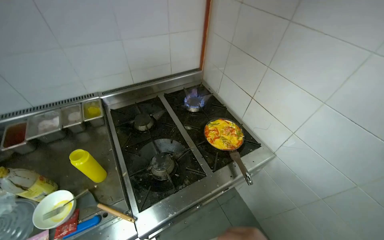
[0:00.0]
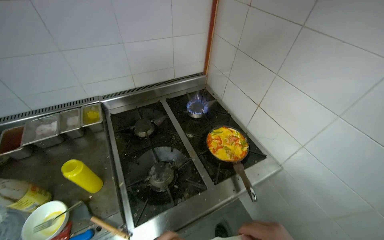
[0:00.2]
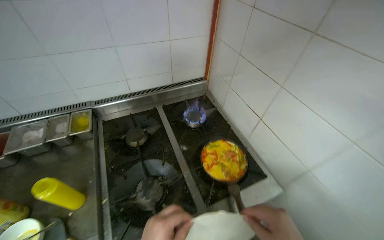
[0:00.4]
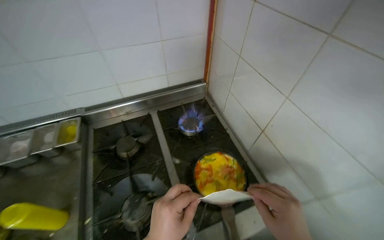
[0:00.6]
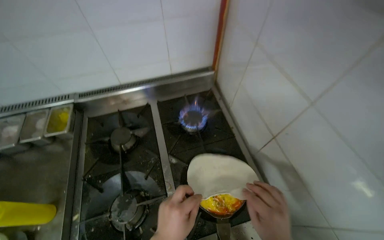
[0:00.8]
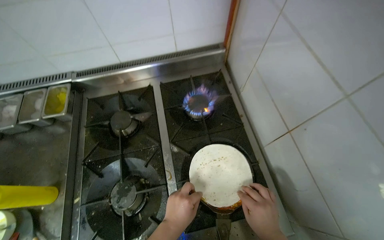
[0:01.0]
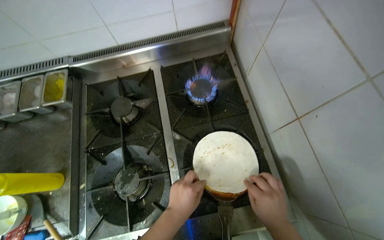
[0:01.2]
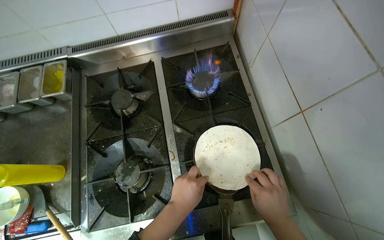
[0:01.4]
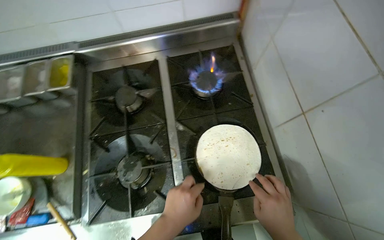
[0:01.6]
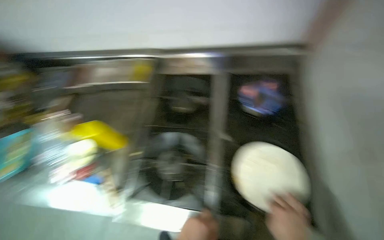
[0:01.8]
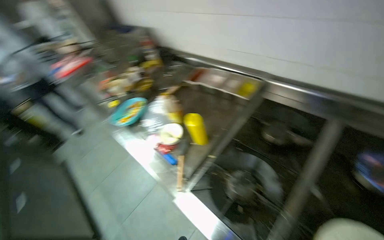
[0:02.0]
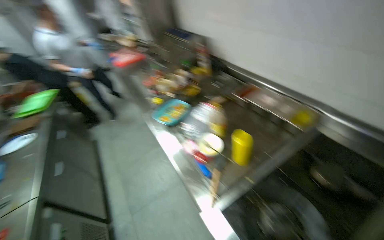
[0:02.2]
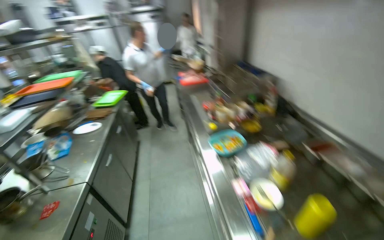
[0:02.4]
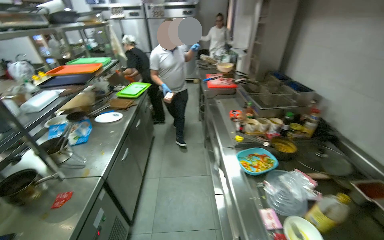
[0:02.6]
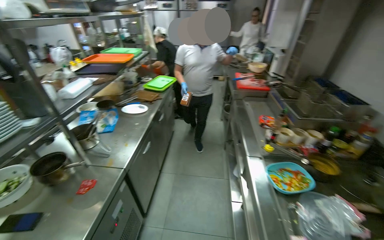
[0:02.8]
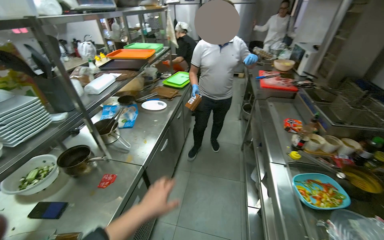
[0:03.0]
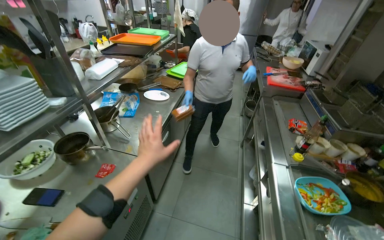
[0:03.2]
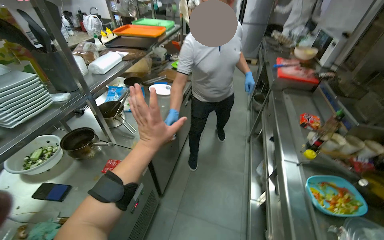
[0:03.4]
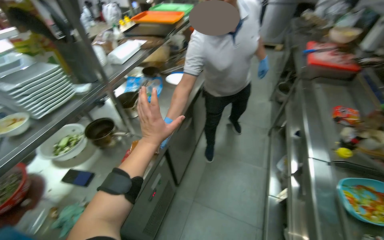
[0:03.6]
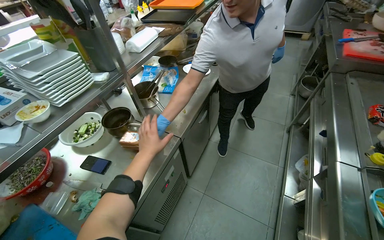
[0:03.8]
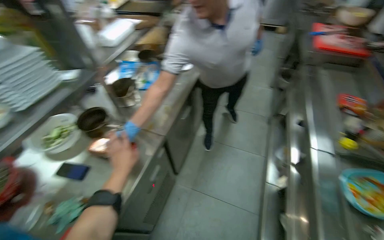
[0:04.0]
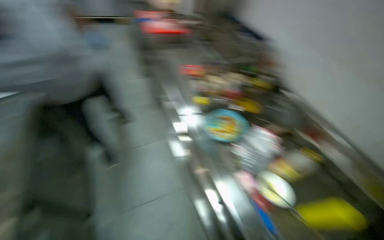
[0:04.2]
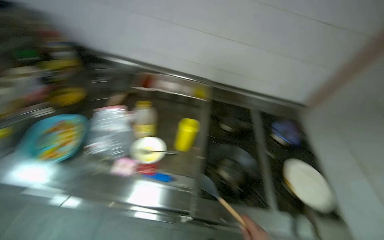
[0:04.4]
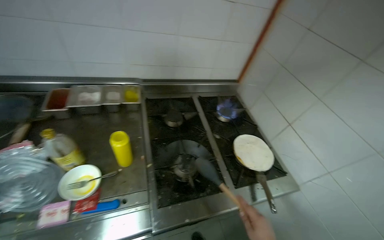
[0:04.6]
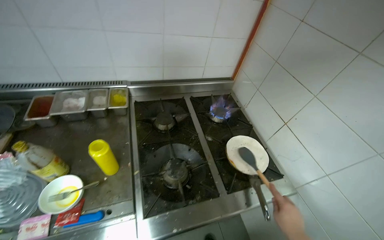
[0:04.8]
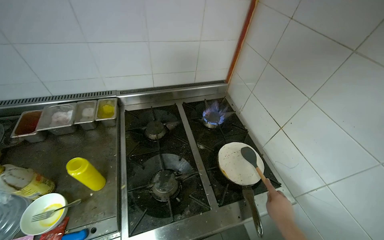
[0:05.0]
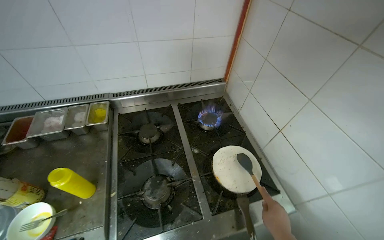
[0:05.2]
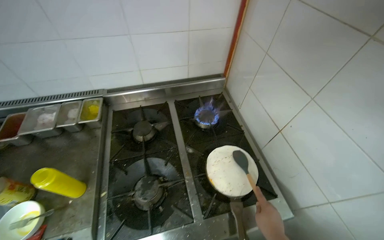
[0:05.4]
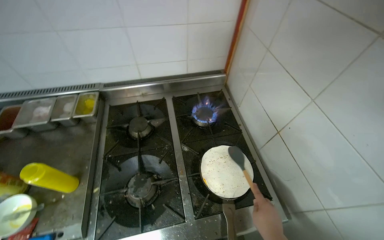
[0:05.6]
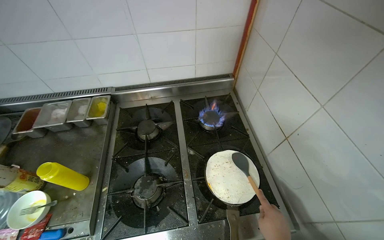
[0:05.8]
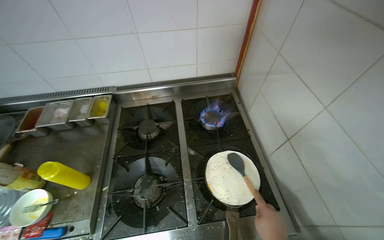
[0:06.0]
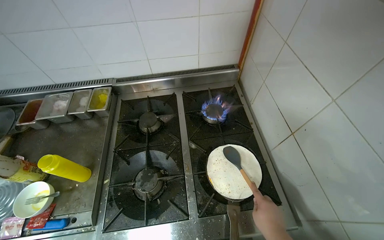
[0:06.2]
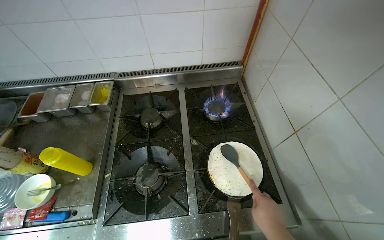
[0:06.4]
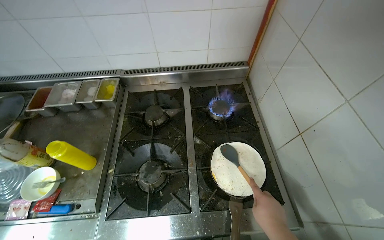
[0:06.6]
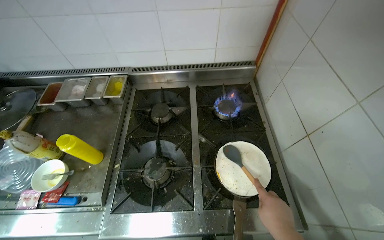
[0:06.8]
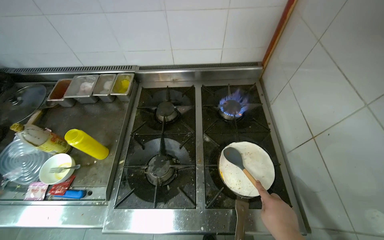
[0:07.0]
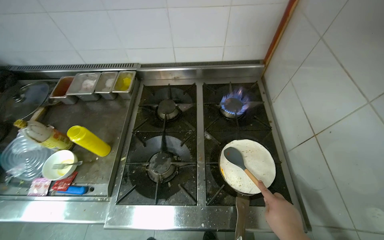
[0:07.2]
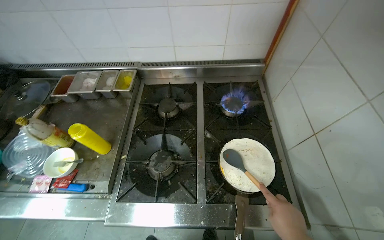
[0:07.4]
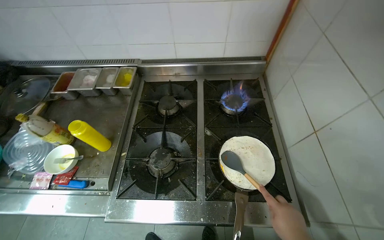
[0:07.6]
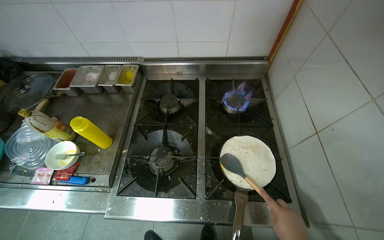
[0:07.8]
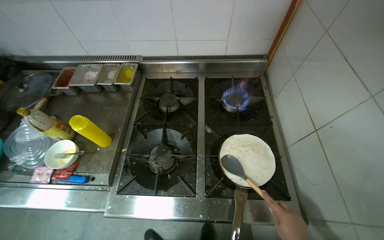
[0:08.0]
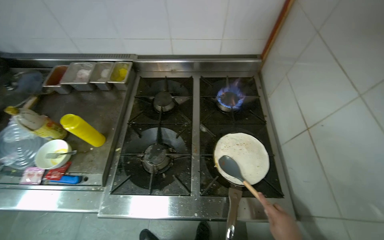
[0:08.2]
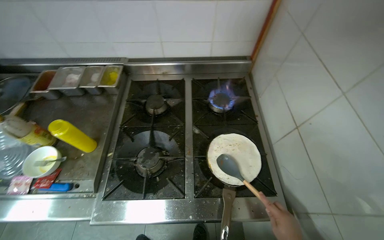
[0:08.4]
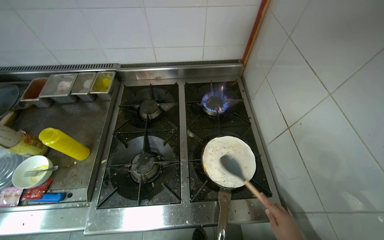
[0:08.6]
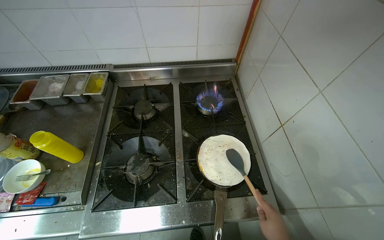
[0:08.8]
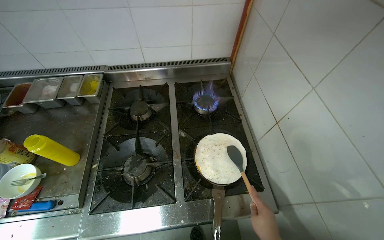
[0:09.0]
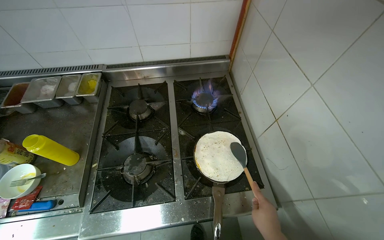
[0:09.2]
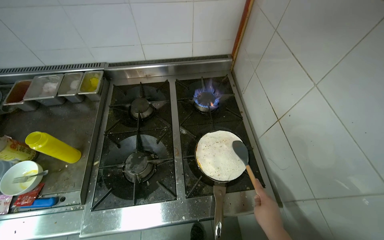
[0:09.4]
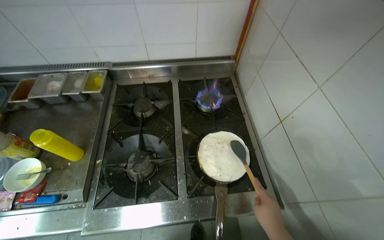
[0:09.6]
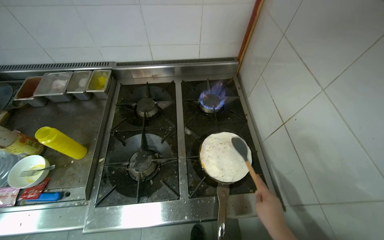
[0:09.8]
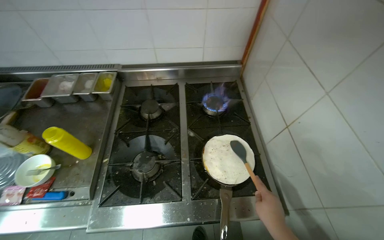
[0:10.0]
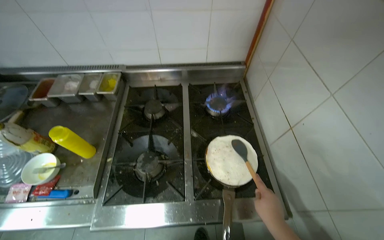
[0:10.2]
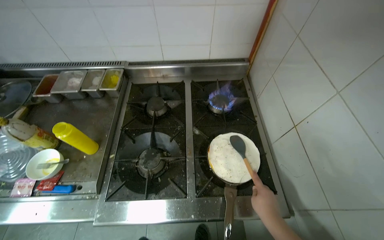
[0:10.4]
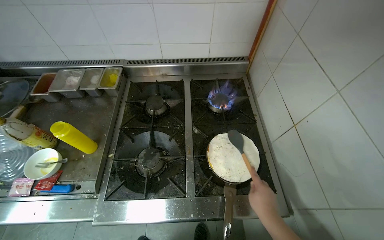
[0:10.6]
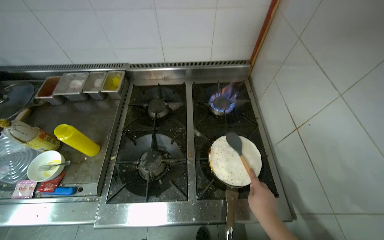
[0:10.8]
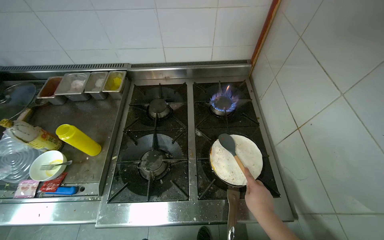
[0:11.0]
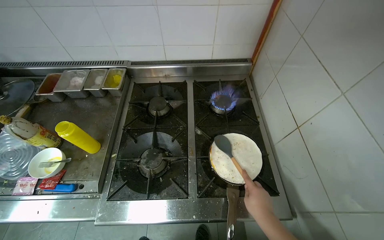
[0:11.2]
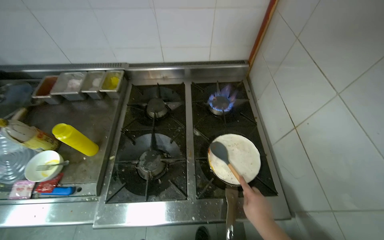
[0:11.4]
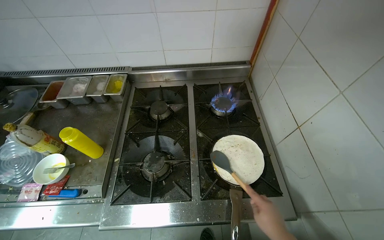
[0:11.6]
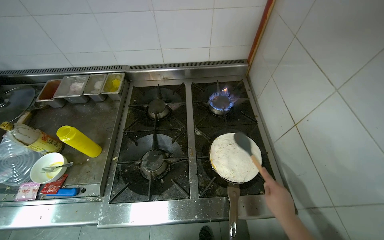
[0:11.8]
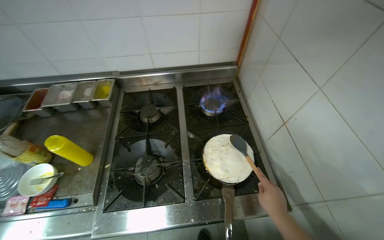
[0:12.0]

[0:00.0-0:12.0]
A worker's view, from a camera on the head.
Job: cooking food.
The whole recording: Pressing tortilla onto mixture in pan. The worker places a tortilla on top of the cooked mixture in the pan and presses it down with a spatula.
0:00.0 to 0:01.6: The head travels roughly 50 cm. The head rotates approximately 20 degrees to the left. The wearer looks some 25 degrees further downward.
0:01.6 to 0:03.0: The camera travels about 80 cm. The head turns to the left by some 115 degrees. The view tilts approximately 15 degrees upward.
0:03.0 to 0:04.4: The head turns to the right by about 70 degrees. The view tips downward by about 25 degrees.
0:04.4 to 0:06.0: The camera is carried some 60 cm.

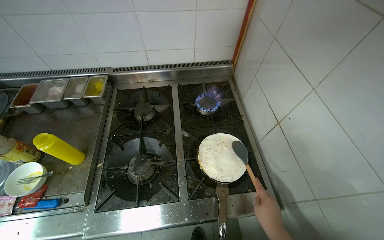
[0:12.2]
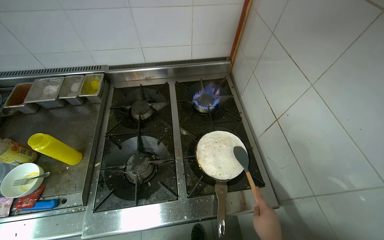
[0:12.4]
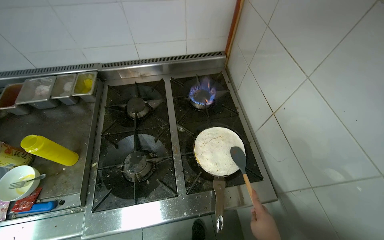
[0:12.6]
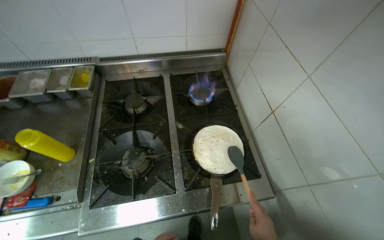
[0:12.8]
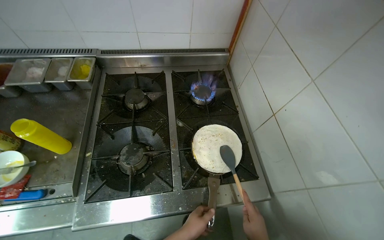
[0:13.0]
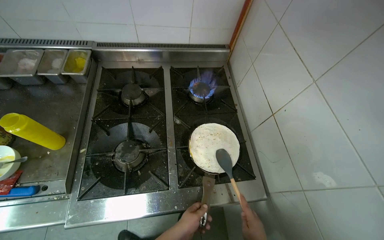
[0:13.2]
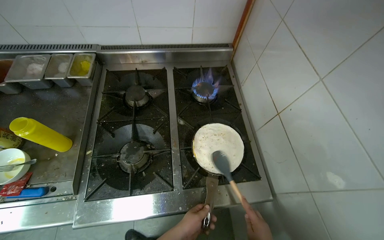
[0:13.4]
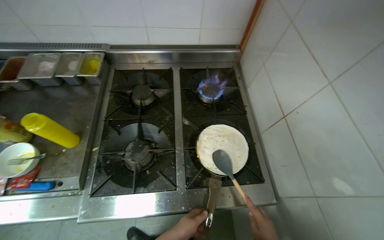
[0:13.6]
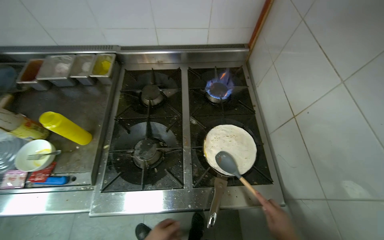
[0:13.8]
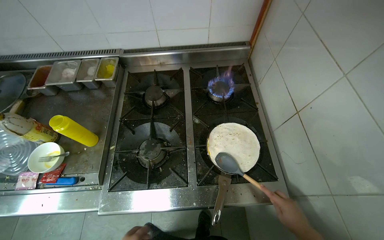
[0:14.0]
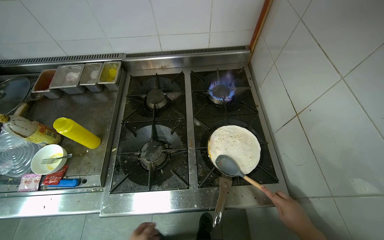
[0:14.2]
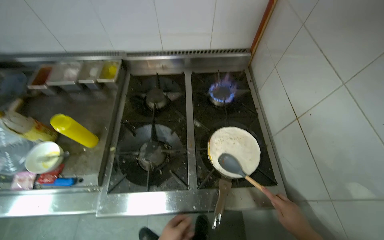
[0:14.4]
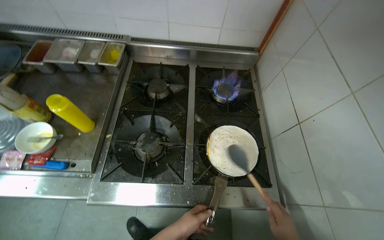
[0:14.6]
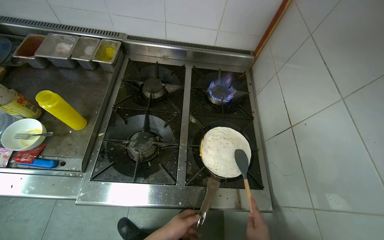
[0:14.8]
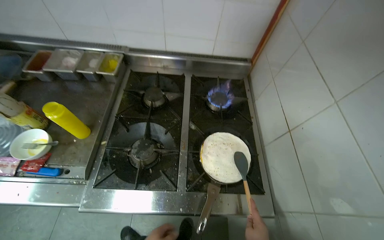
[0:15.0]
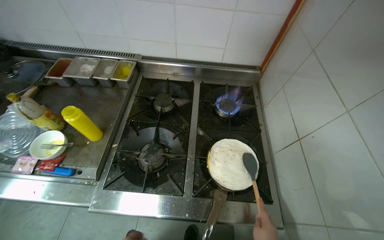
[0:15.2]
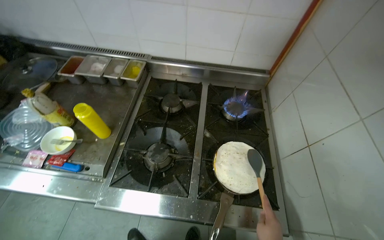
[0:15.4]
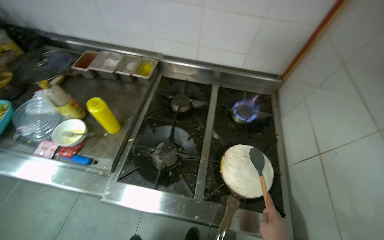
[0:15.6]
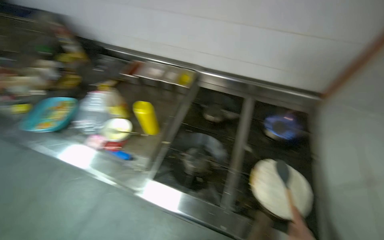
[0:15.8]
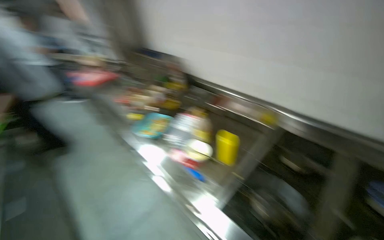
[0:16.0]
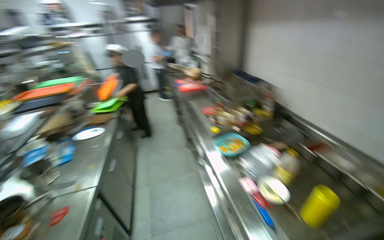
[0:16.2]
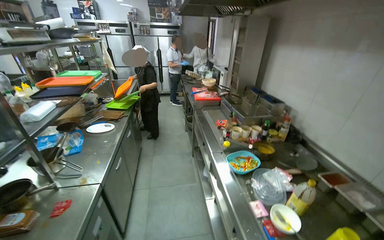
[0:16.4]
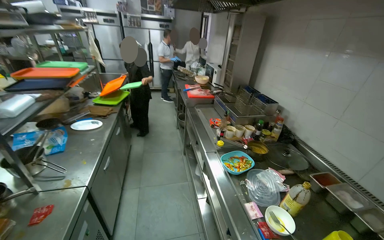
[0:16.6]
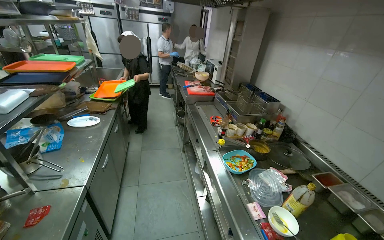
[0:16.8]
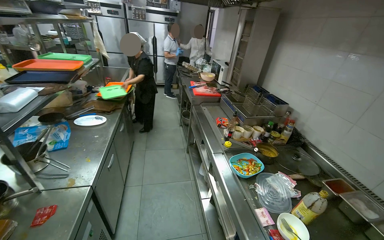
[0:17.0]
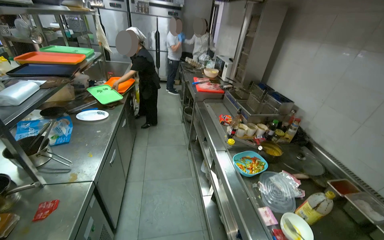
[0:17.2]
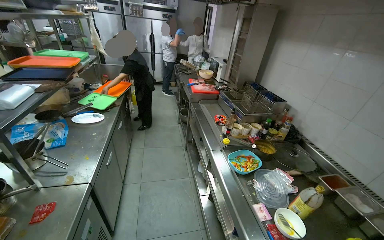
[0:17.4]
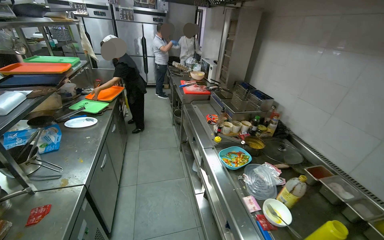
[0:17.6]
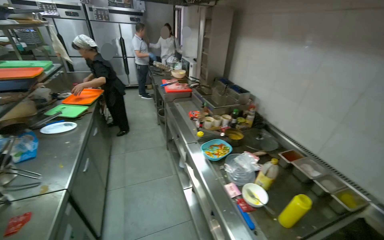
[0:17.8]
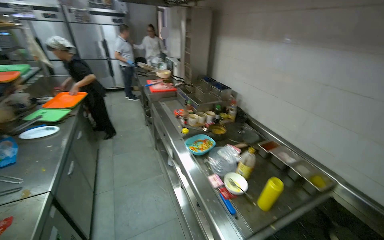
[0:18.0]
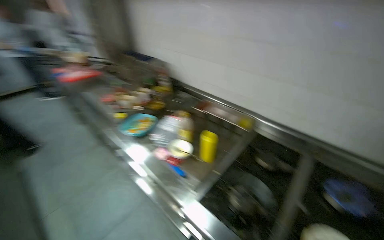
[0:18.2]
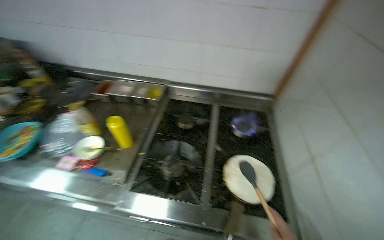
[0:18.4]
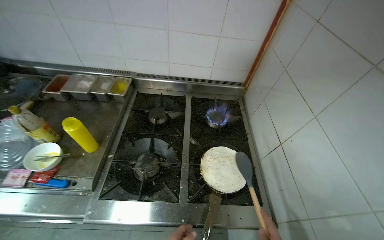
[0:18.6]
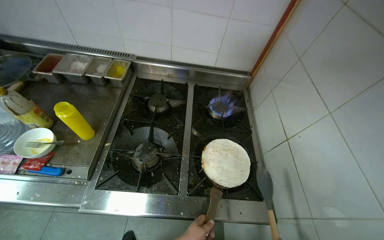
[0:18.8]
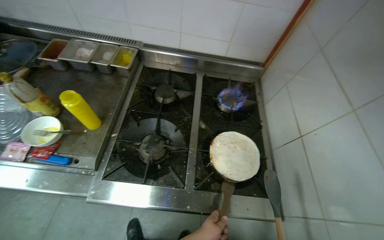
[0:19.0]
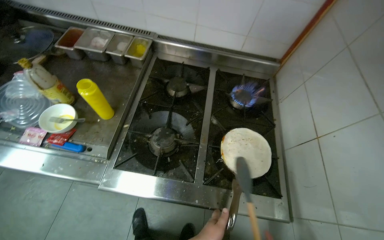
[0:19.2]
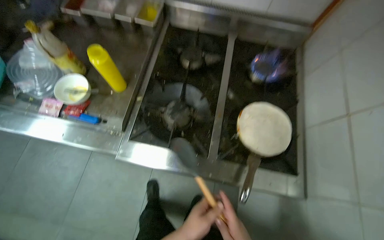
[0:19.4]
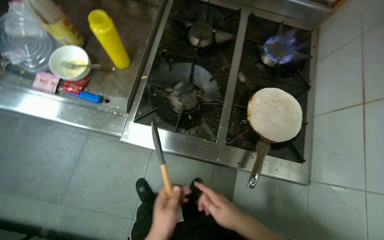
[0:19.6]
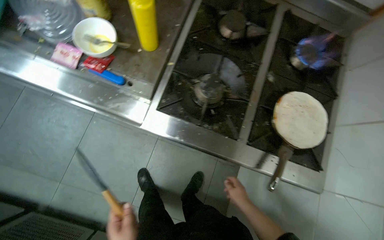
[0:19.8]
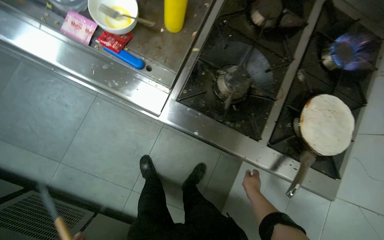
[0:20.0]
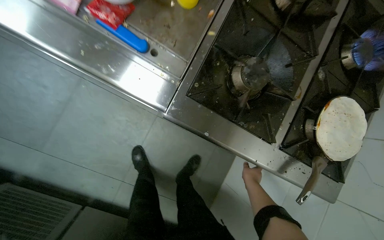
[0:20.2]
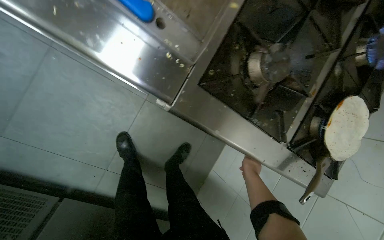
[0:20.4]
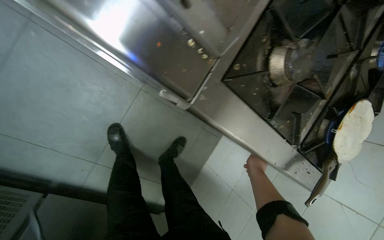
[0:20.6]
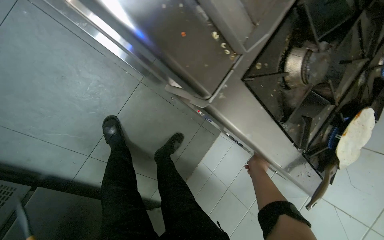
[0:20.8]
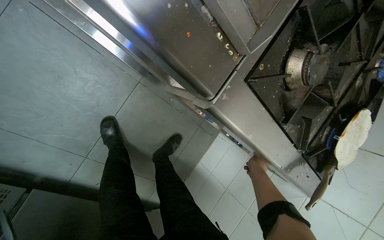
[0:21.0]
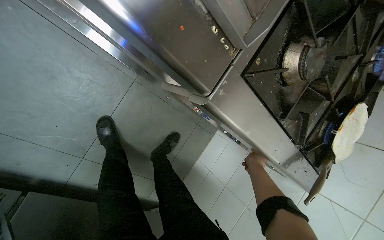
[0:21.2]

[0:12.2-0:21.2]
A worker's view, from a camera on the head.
Job: cooking food.
The whole recording: Pressing tortilla onto mixture in pan. The worker places a tortilla on top of the cooked mixture in the pan and presses it down with a spatula.
0:15.2 to 0:16.6: The camera travels roughly 50 cm. The head rotates some 75 degrees to the left. The view tips upward by approximately 20 degrees.
0:16.6 to 0:18.2: The wearer looks roughly 35 degrees further to the right.
0:18.2 to 0:19.8: The view swings about 30 degrees to the right. The camera pitches downward, by about 40 degrees.
0:19.8 to 0:21.2: The camera is carried roughly 50 cm. The camera is aimed some 20 degrees further to the right. The wearer looks about 20 degrees further downward.
